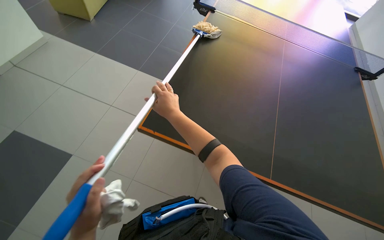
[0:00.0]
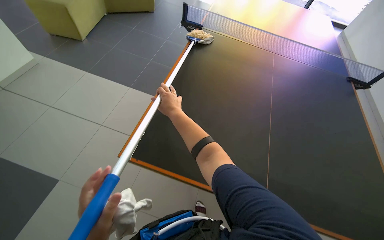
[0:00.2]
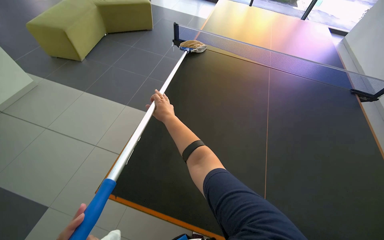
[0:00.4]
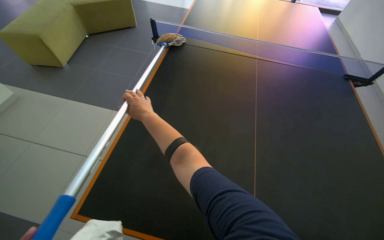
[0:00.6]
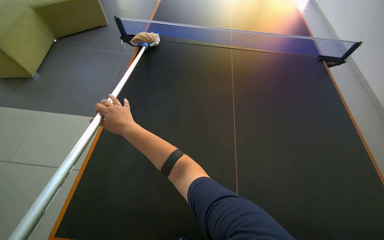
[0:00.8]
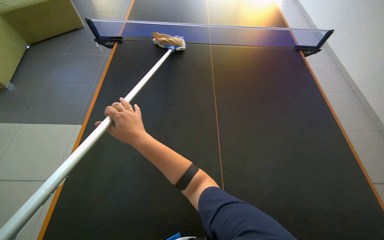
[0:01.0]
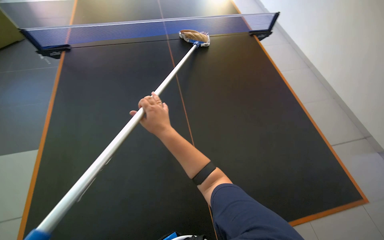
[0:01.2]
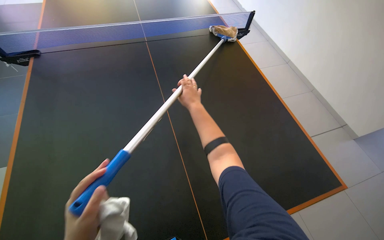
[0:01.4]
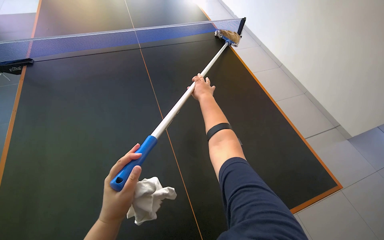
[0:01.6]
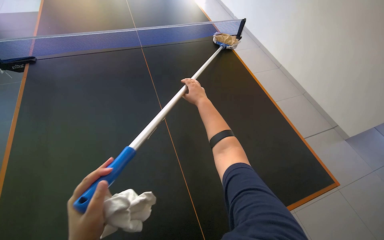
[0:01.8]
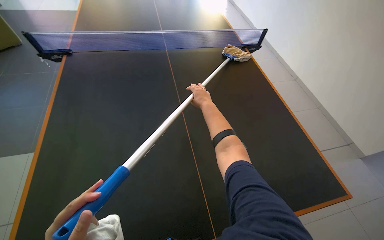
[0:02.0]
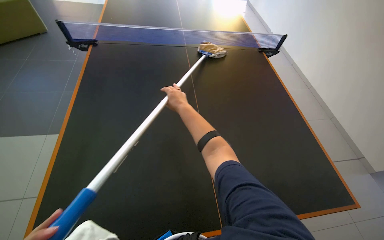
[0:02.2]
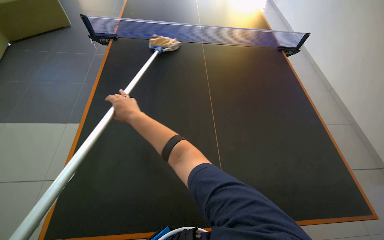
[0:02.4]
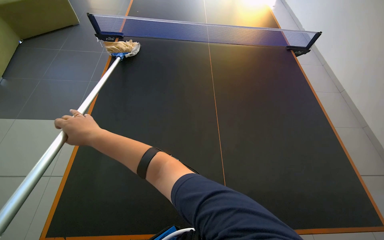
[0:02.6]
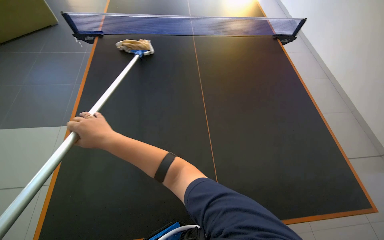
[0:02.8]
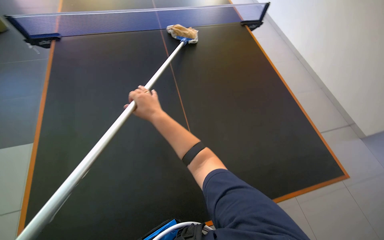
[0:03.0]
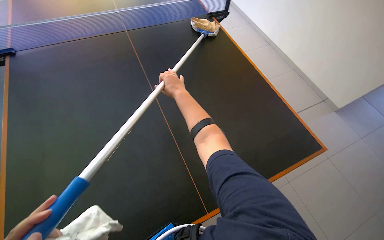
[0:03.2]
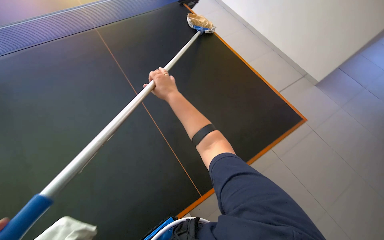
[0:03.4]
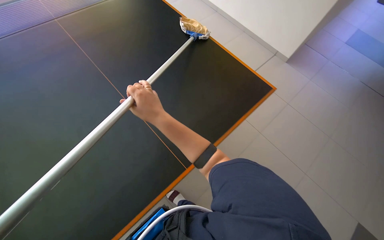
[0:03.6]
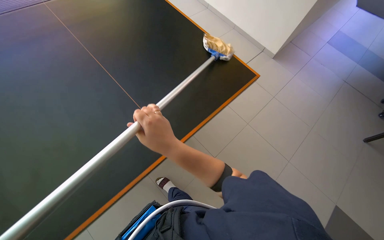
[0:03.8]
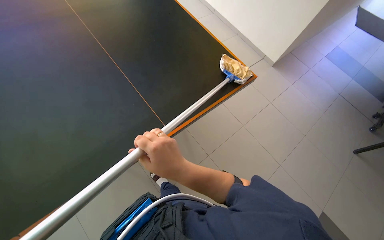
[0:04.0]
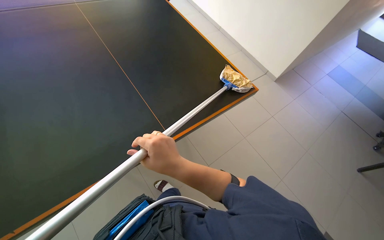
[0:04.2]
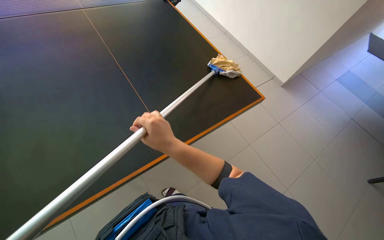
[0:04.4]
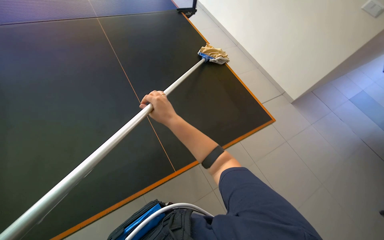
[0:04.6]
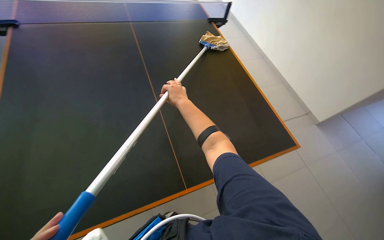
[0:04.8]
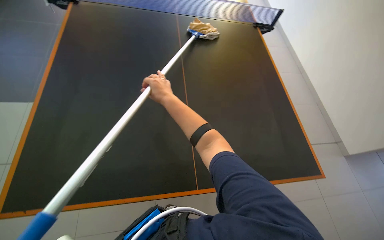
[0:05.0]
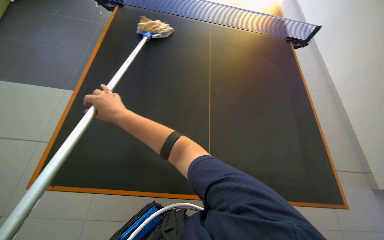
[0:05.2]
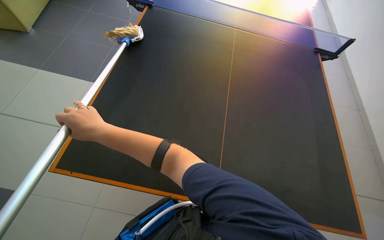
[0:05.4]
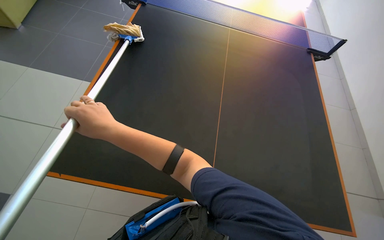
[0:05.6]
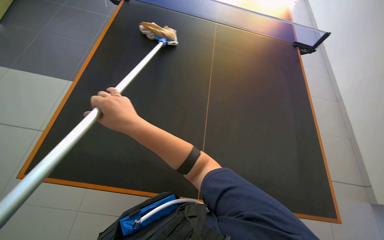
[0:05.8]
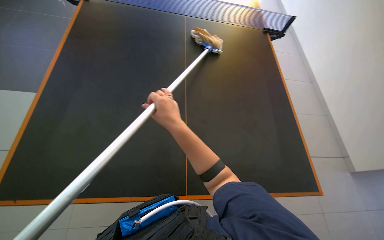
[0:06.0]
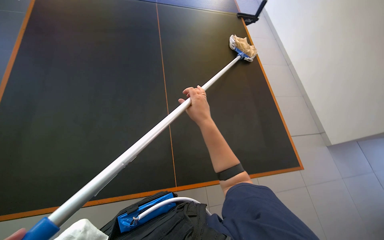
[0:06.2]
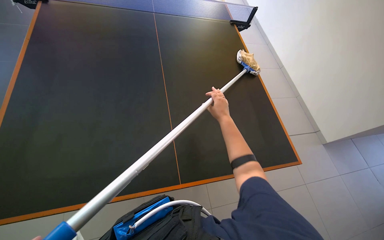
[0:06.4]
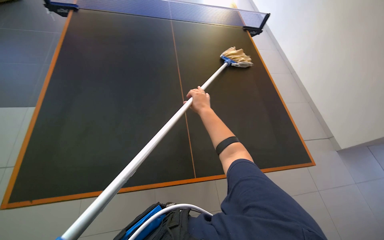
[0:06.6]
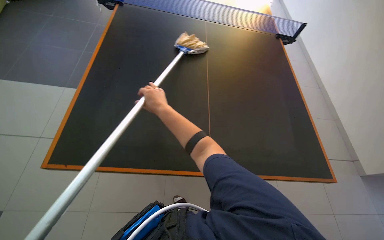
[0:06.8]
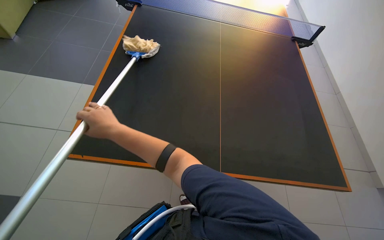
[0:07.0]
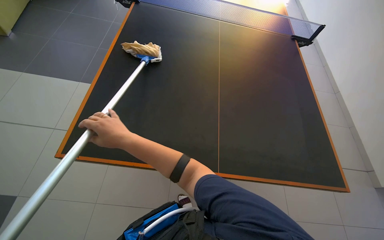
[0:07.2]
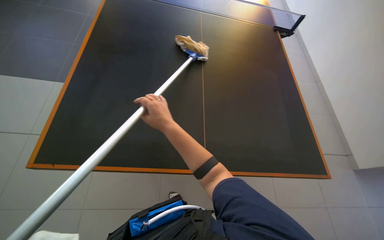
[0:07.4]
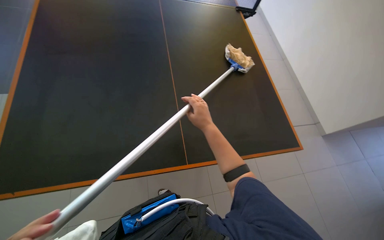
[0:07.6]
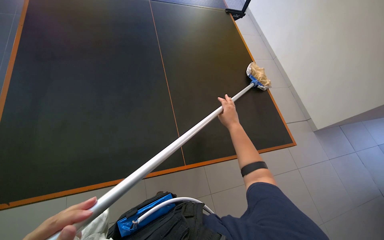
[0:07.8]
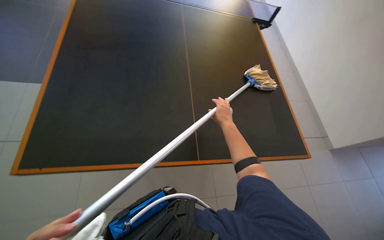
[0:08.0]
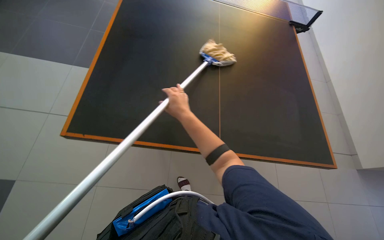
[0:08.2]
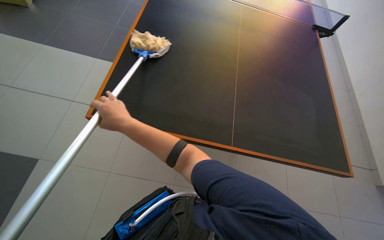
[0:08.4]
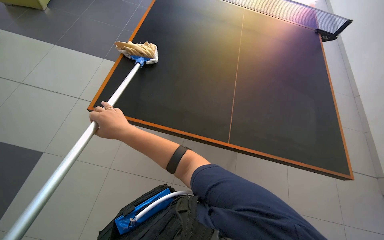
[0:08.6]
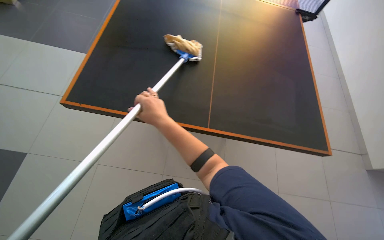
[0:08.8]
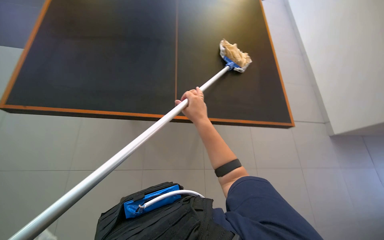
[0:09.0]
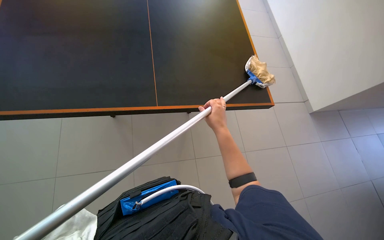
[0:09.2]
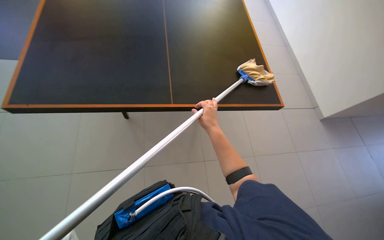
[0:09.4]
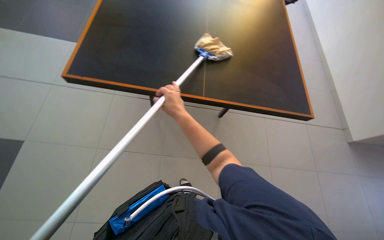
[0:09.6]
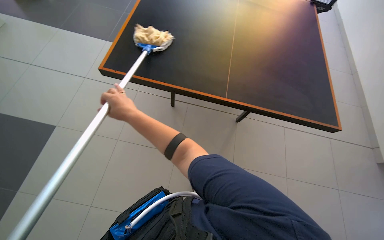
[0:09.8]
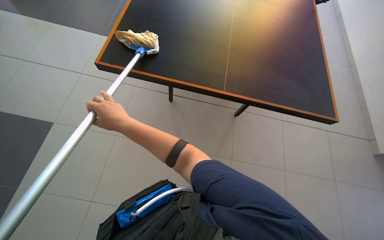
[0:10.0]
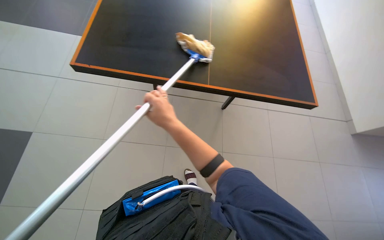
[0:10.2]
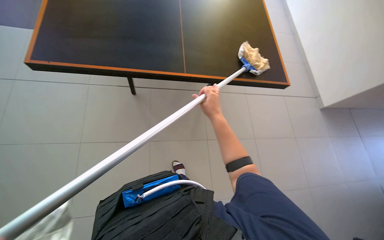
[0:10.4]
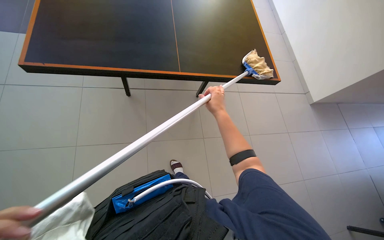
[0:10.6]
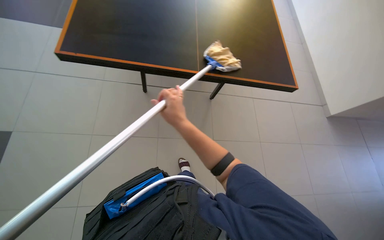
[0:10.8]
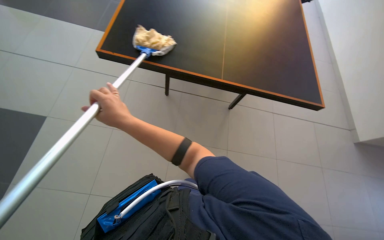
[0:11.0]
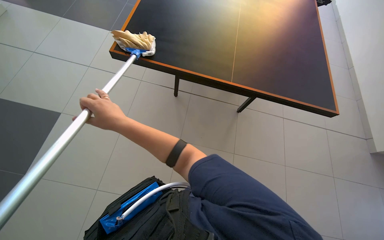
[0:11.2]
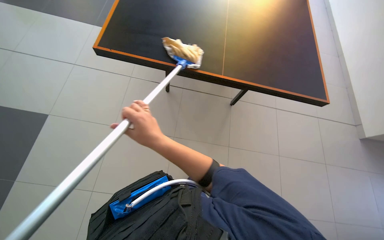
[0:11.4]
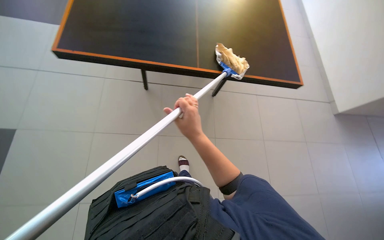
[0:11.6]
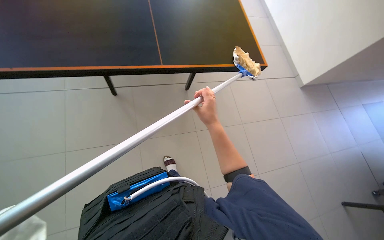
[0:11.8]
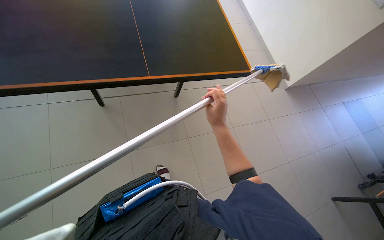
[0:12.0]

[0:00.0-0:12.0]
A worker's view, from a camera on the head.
Job: wiping surfaces.
The whole recording: Wiping ping-pong table with mop. The worker wipes the surface of the ping-pong table using a mop.
0:03.0 to 0:04.4: The wearer looks roughly 20 degrees further to the right.
0:06.0 to 0:07.6: The right hand swings left and right, roughly 35 cm each way, with 2 reversals.
0:07.6 to 0:09.0: The right hand goes left and right, about 35 cm each way, reversing 2 times.
0:09.0 to 0:10.4: The right hand travels to the left and back again, roughly 25 cm each way.
0:10.4 to 0:12.0: The wearer moves approximately 2 m.

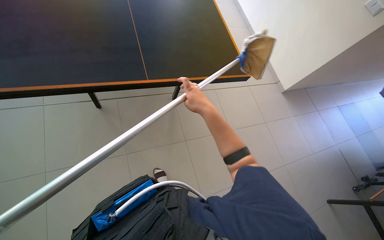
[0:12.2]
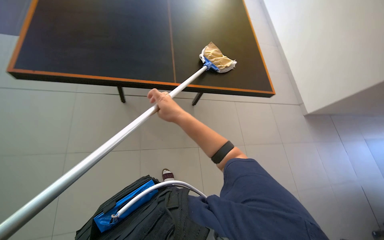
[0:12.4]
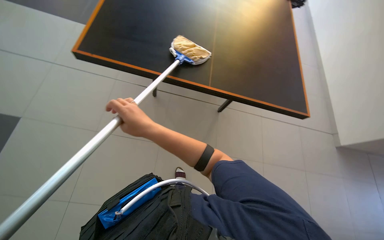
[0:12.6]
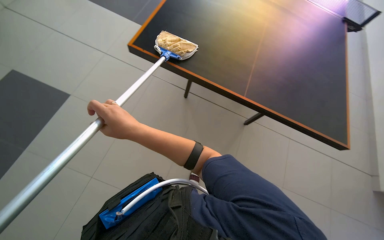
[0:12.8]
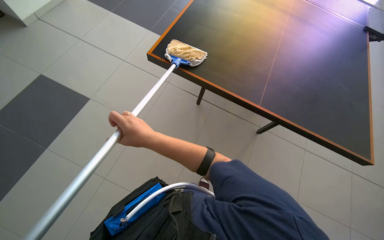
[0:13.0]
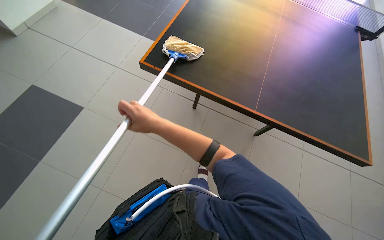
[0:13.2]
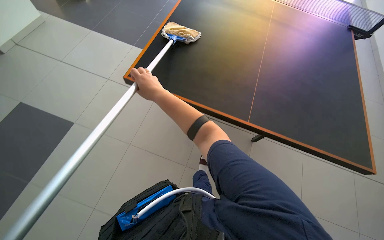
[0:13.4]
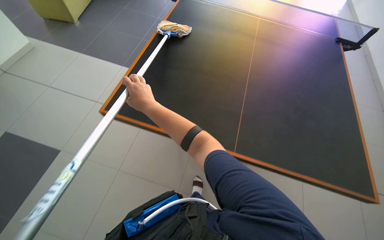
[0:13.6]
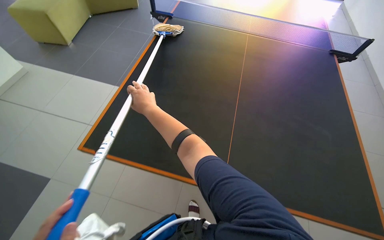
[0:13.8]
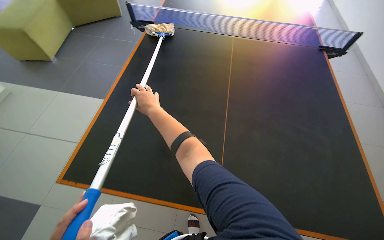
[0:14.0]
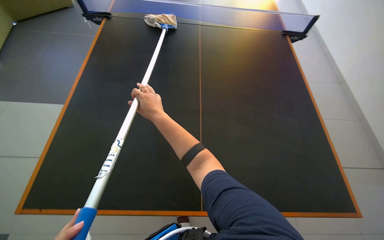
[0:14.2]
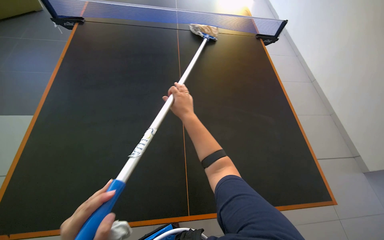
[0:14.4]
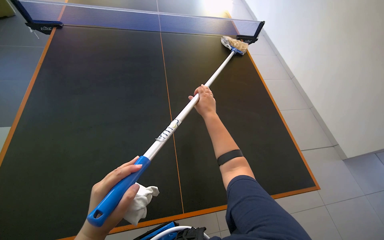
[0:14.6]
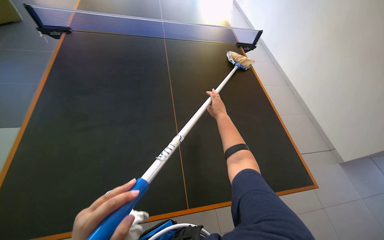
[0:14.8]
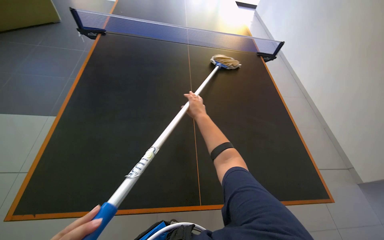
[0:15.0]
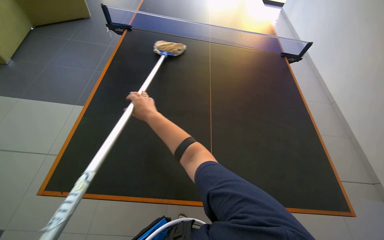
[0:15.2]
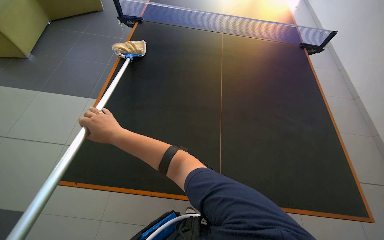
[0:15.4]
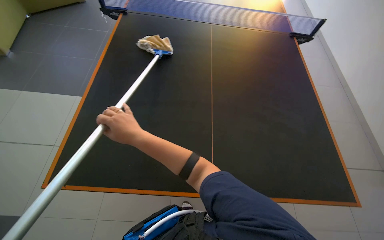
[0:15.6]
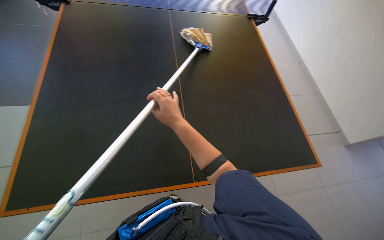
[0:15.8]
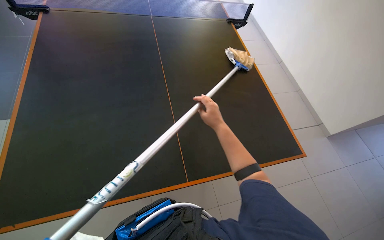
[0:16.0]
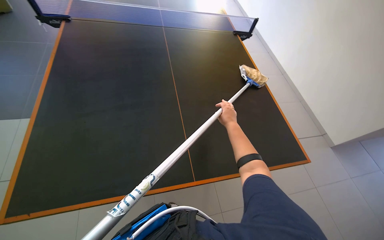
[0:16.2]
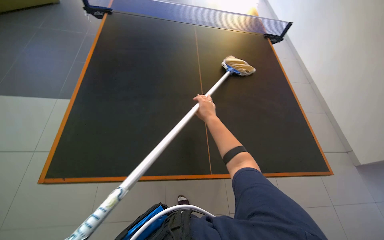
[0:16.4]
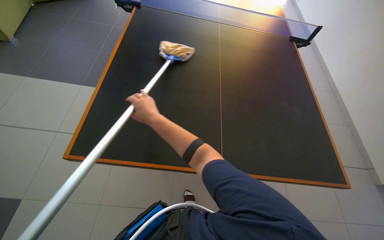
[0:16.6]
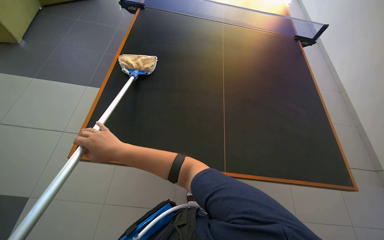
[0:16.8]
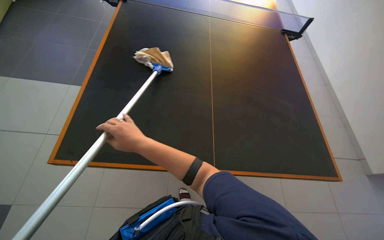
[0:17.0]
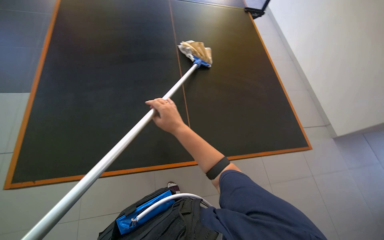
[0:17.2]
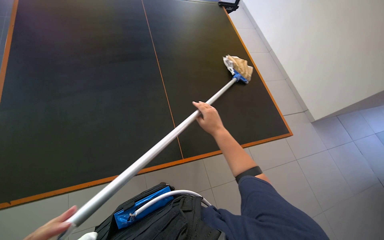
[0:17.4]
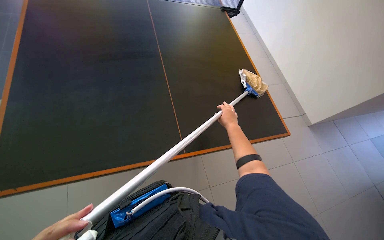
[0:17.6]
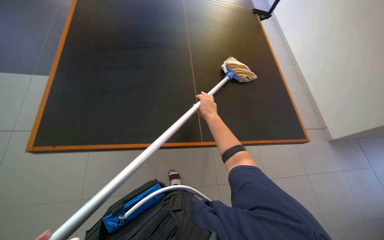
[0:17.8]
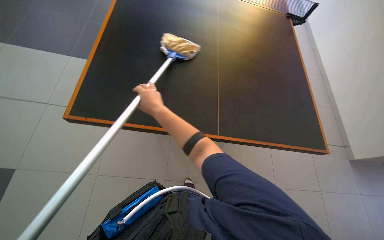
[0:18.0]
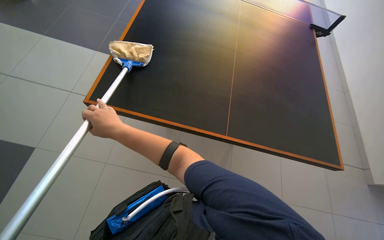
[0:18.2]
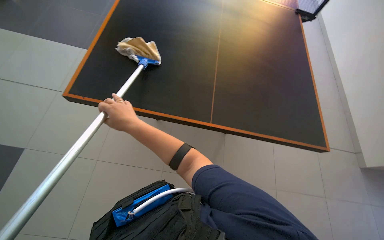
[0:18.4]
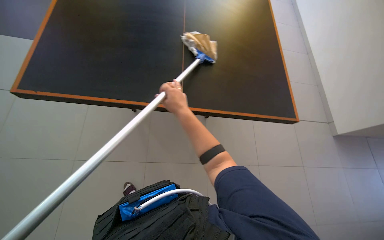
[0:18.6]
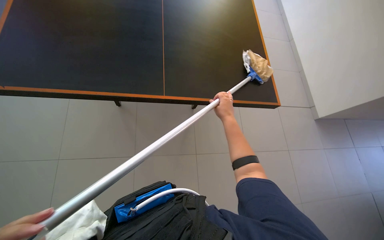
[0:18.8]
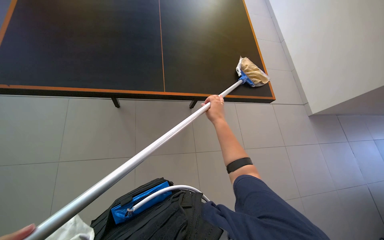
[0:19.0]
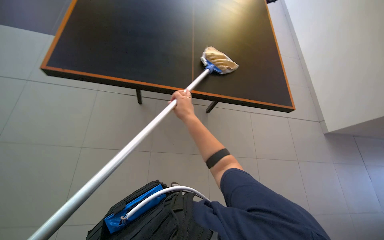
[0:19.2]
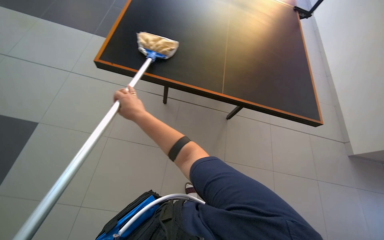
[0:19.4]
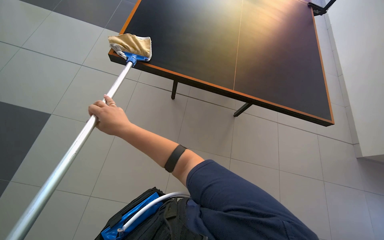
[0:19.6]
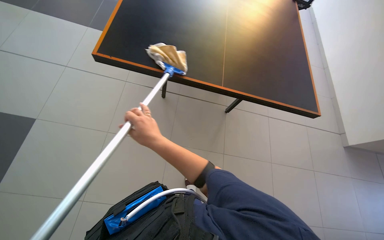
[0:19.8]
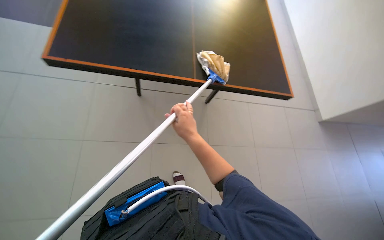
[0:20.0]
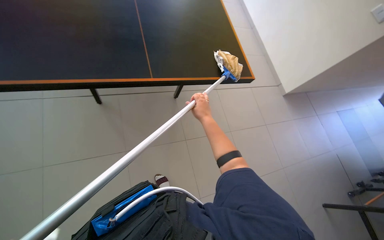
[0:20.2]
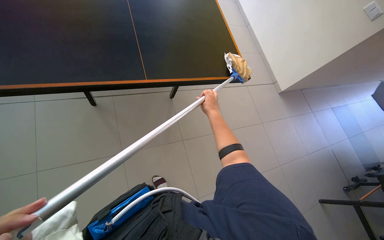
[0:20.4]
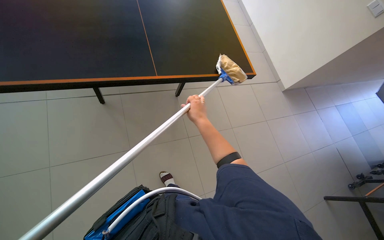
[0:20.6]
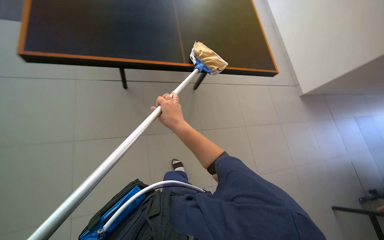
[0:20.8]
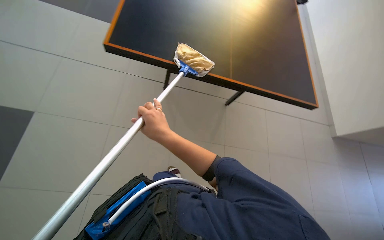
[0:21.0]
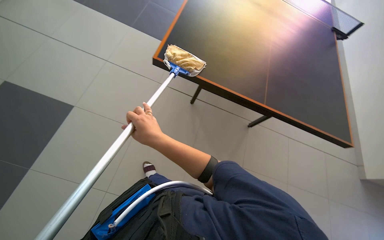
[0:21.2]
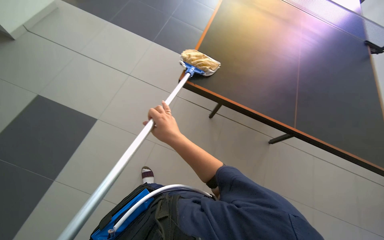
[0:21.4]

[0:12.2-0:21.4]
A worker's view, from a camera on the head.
Job: wiping surfaces.
The whole recording: Wiping ping-pong table with mop. The worker wipes the surface of the ping-pong table using a mop.
0:12.2 to 0:13.8: The head rotates about 15 degrees to the left. The camera pitches upward, by about 20 degrees.
0:13.8 to 0:15.2: The right hand reaches about 40 cm to the right, then returns.
0:15.2 to 0:16.8: The right hand goes left and right, roughly 35 cm each way, reversing 2 times.
0:16.8 to 0:18.4: The scene turns roughly 25 degrees clockwise in the picture. The right hand moves about 20 cm to the right and comes back.
